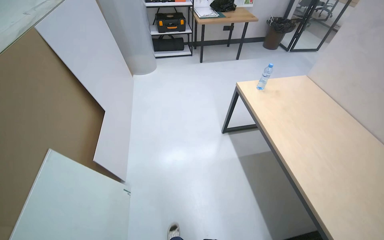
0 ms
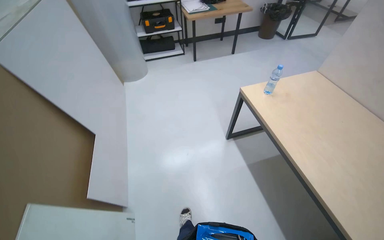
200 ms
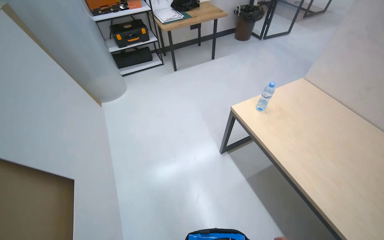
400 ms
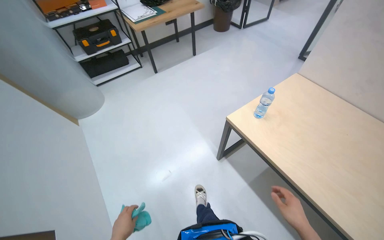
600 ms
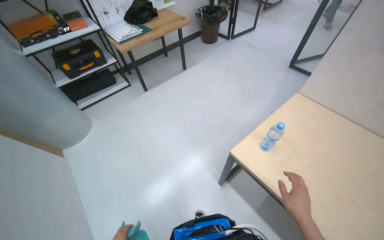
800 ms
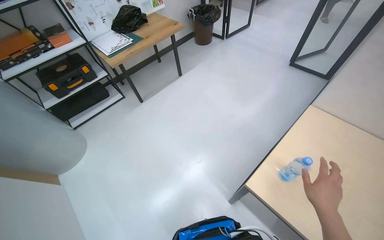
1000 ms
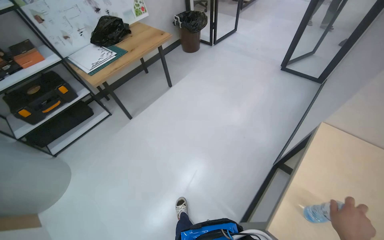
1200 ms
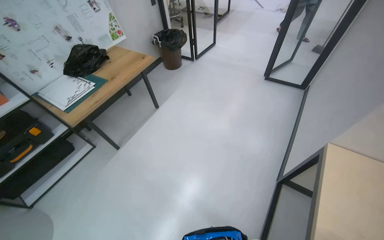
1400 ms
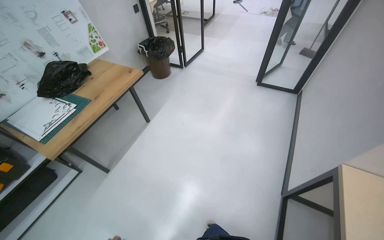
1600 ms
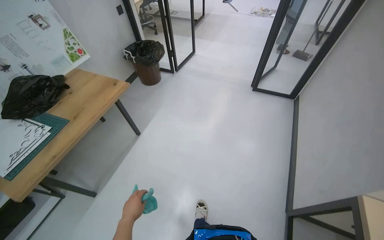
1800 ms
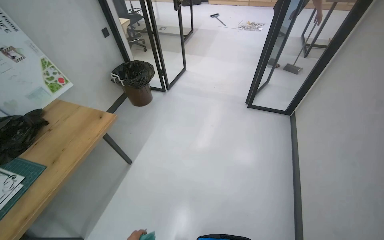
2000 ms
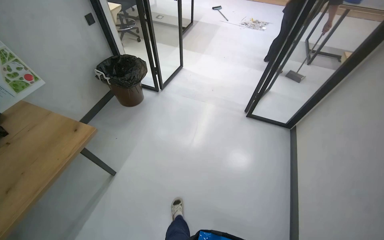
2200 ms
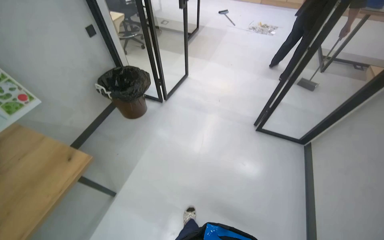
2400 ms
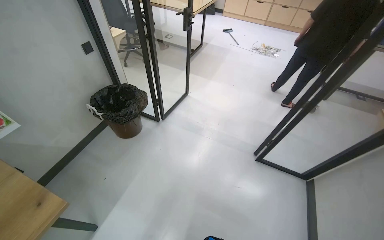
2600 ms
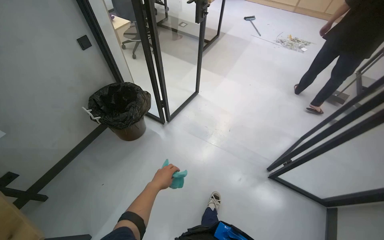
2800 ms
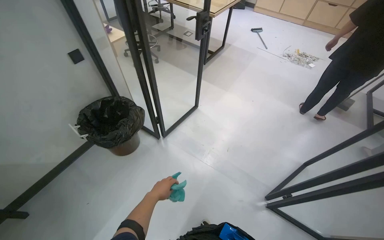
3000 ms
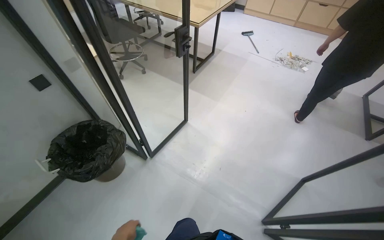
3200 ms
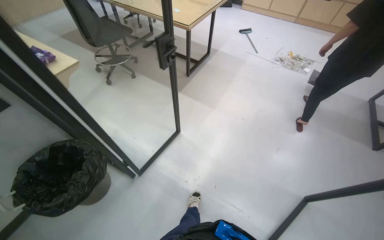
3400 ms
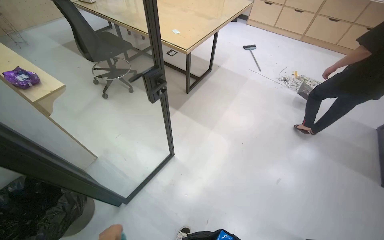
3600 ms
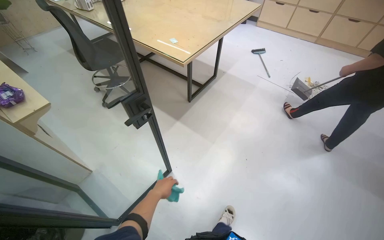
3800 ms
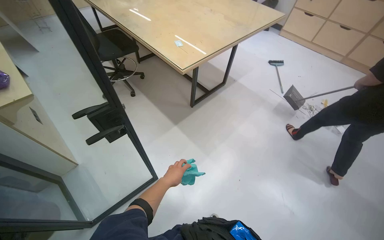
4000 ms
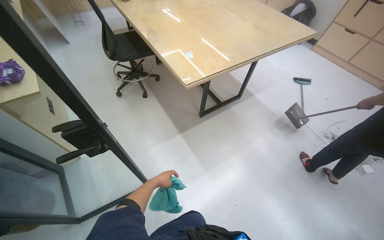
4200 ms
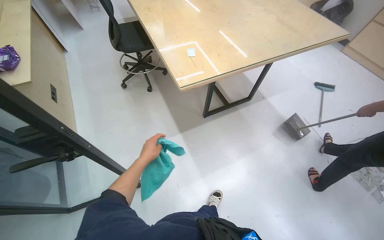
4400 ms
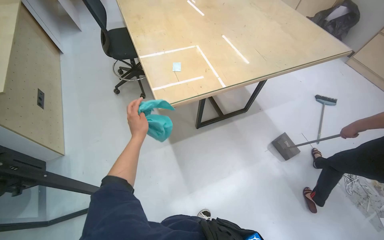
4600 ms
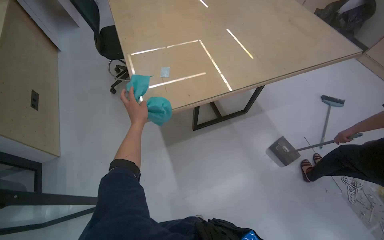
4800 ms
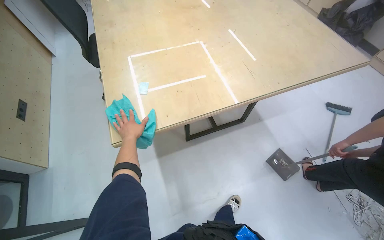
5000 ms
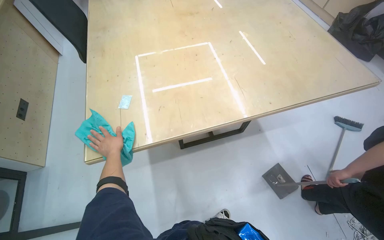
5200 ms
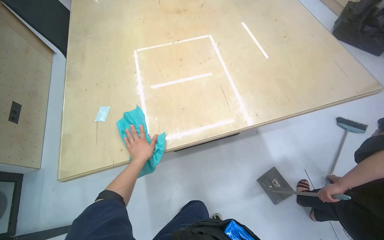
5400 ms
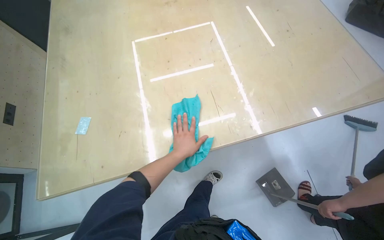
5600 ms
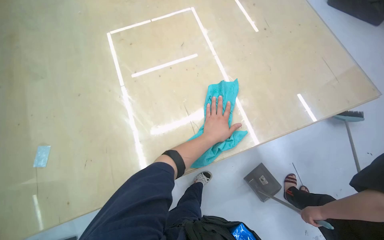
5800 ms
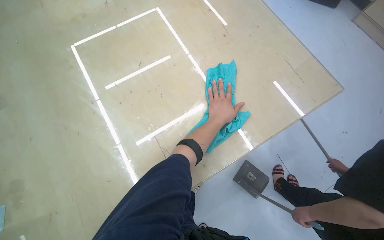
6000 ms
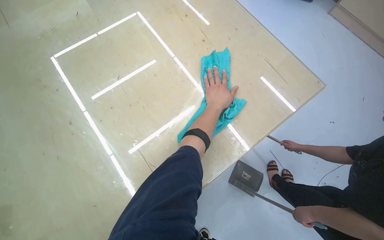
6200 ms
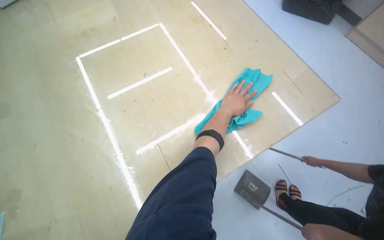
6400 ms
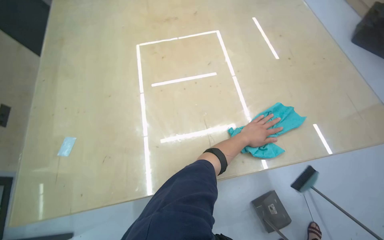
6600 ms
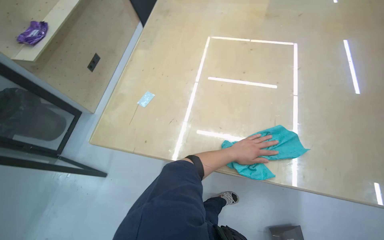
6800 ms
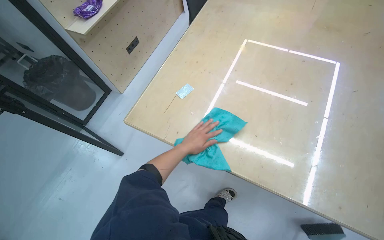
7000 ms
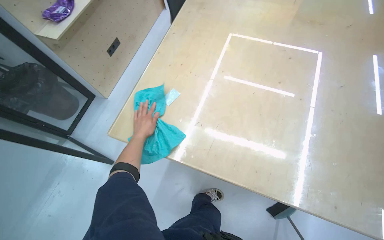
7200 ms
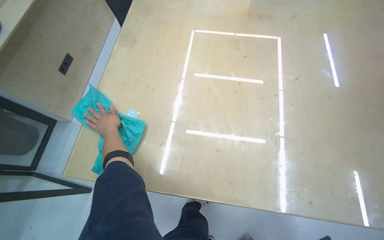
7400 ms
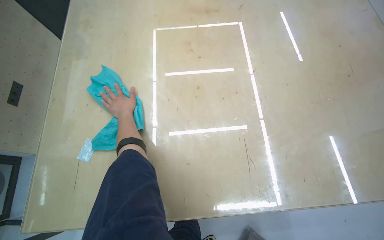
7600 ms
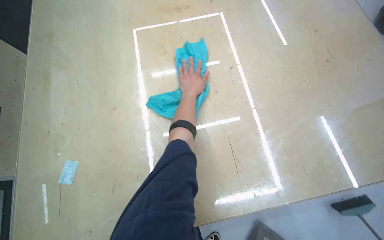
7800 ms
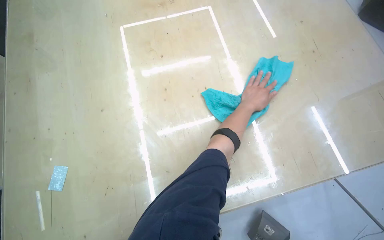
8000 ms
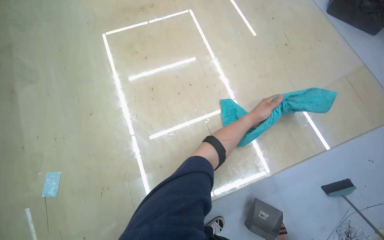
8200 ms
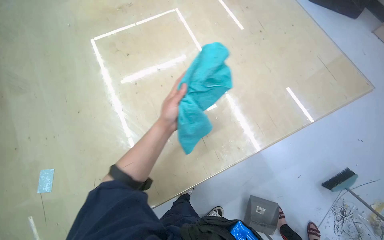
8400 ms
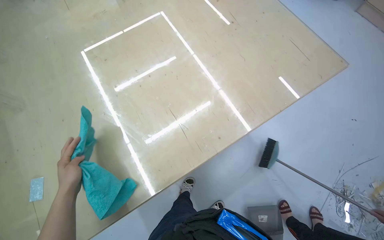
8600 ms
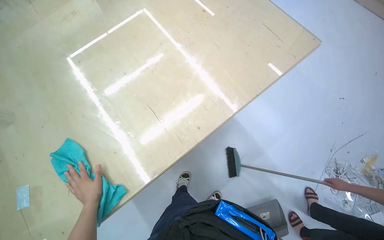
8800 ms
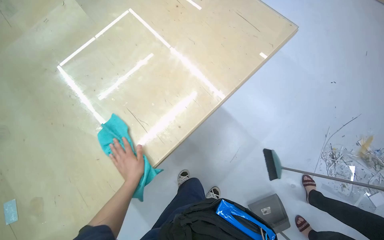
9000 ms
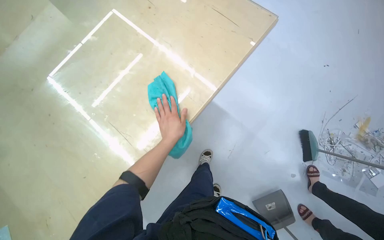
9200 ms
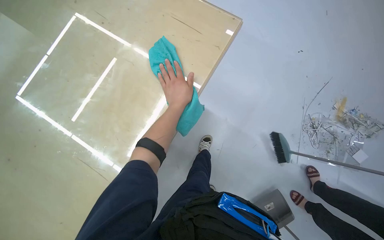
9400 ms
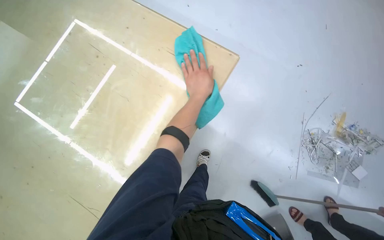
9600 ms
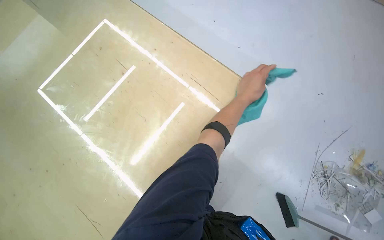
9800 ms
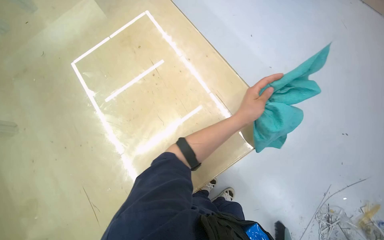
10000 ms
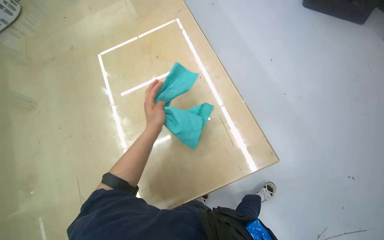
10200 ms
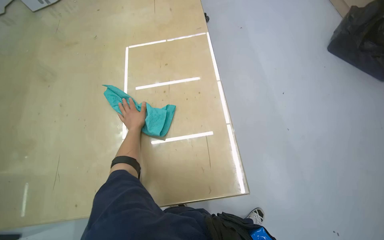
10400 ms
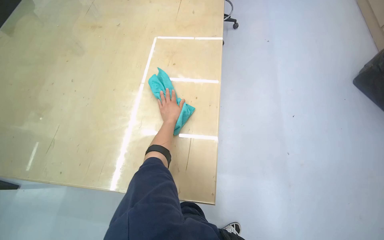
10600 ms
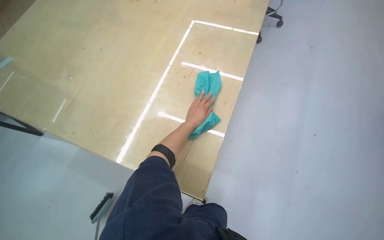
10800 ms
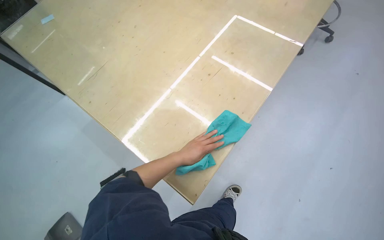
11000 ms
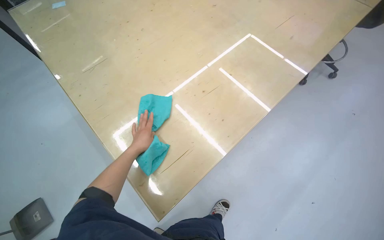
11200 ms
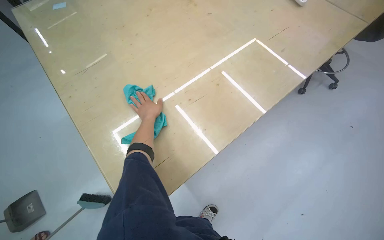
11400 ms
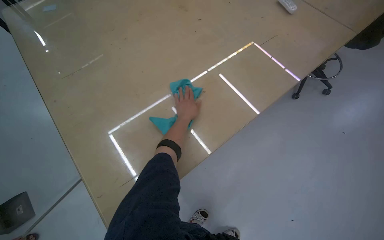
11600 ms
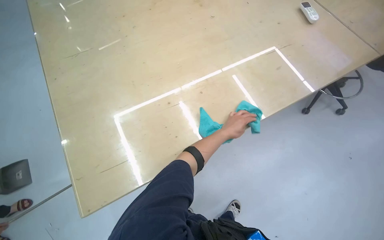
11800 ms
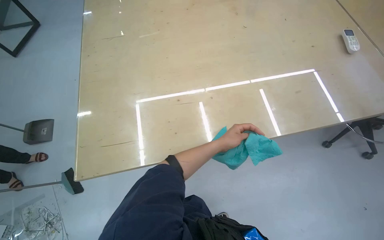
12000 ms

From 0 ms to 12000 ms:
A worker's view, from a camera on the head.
Job: wiping surfaces.
The whole recording: Wiping surfaces with a cloth. The worker wipes various surfaces on the desk, including a laptop, mouse, and the tabletop, using a cloth.
From 0 ms to 1600 ms: The camera is carried some 1.5 m. The wearer's head swings approximately 55 degrees to the right.
From 1600 ms to 3000 ms: The camera is carried about 1.5 m.
From 3000 ms to 4400 ms: The head travels some 1.5 m. The wearer's head swings about 30 degrees to the left.
From 4400 ms to 6000 ms: The camera travels some 1 m. The view tilts roughly 15 degrees downward.
From 9000 ms to 10400 ms: The left hand travels up the picture by approximately 30 cm.

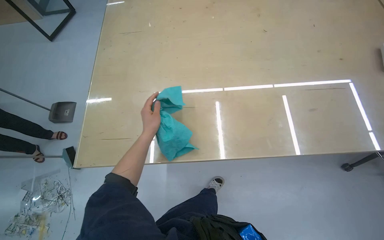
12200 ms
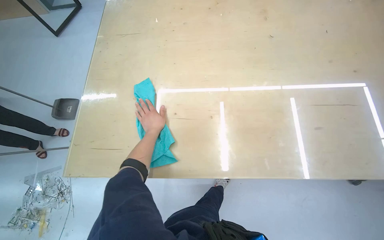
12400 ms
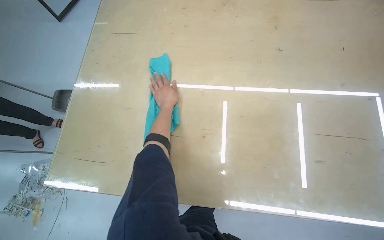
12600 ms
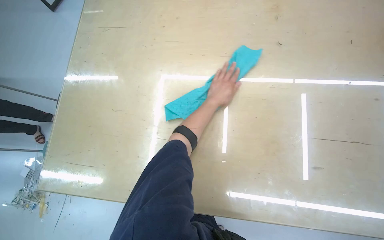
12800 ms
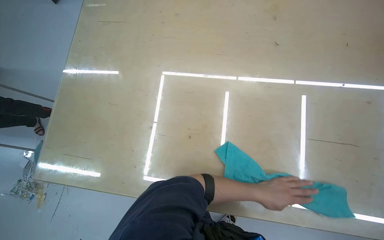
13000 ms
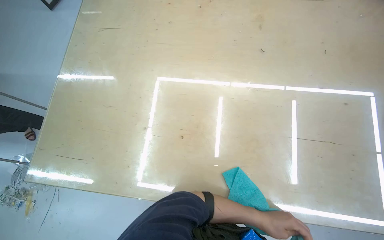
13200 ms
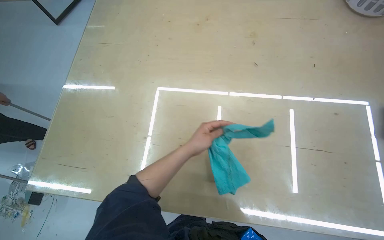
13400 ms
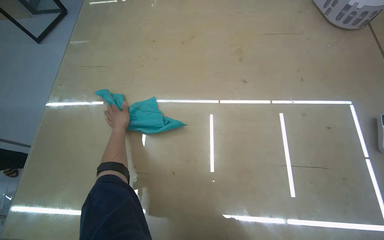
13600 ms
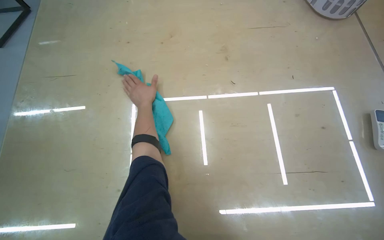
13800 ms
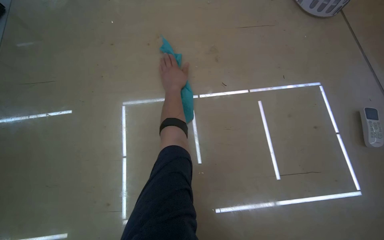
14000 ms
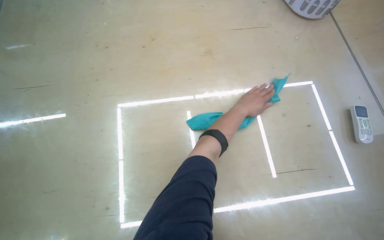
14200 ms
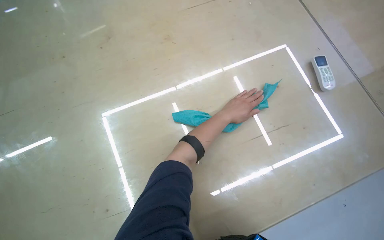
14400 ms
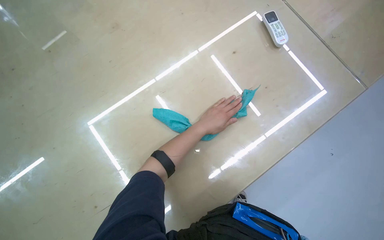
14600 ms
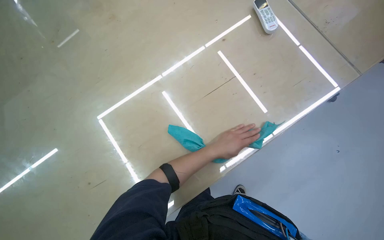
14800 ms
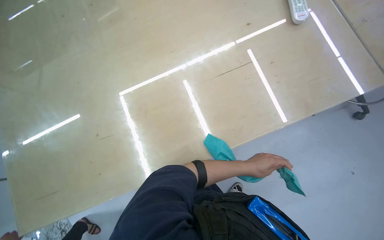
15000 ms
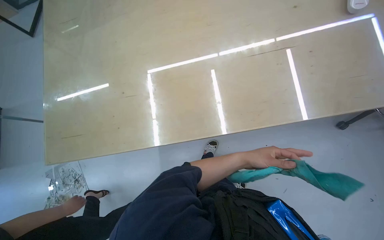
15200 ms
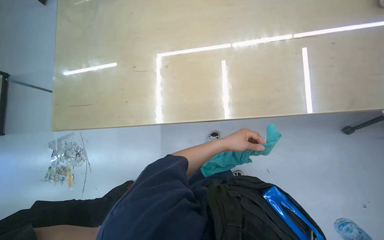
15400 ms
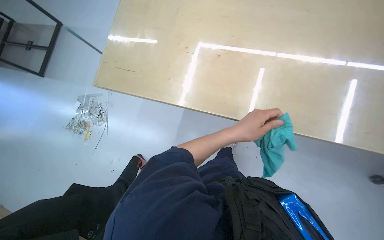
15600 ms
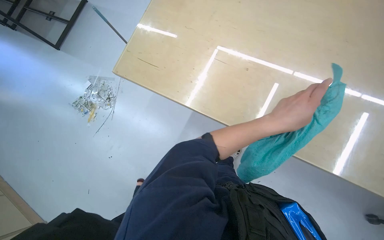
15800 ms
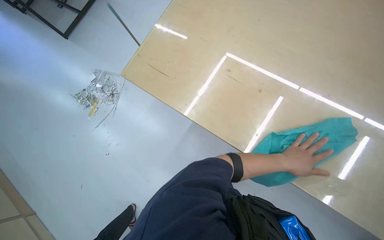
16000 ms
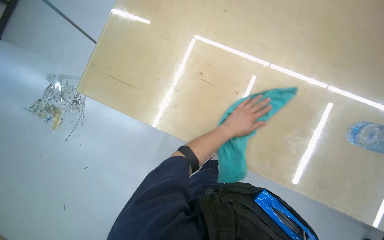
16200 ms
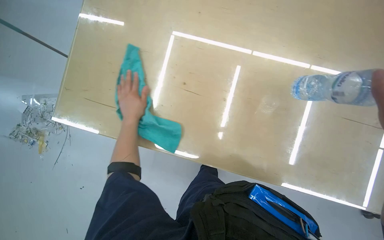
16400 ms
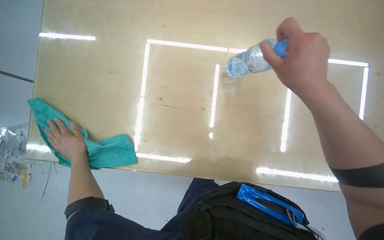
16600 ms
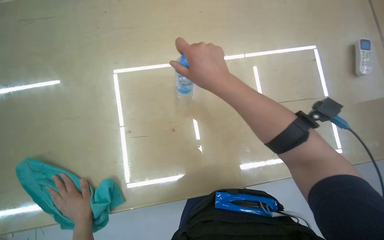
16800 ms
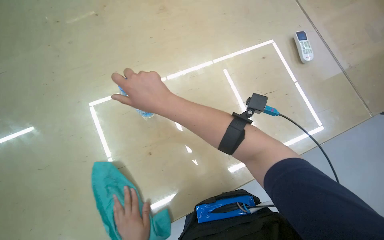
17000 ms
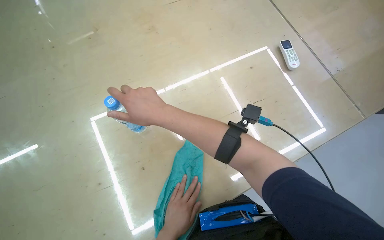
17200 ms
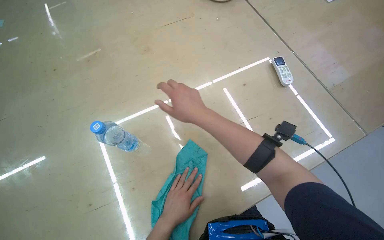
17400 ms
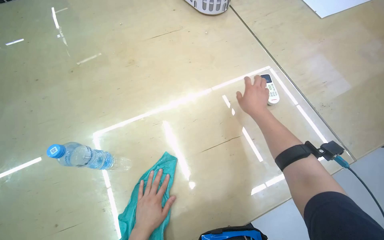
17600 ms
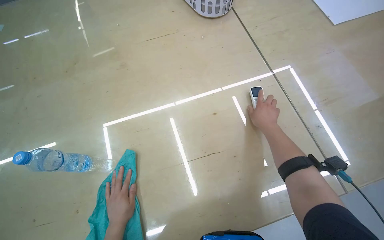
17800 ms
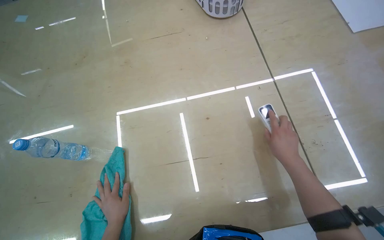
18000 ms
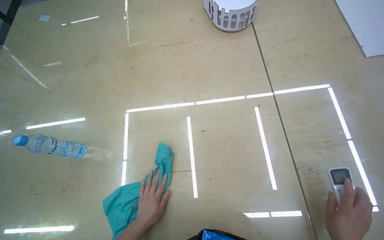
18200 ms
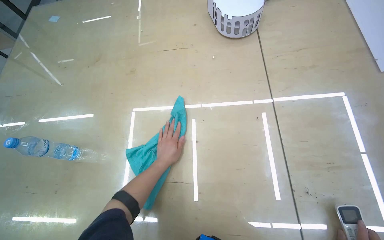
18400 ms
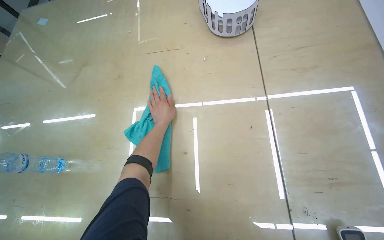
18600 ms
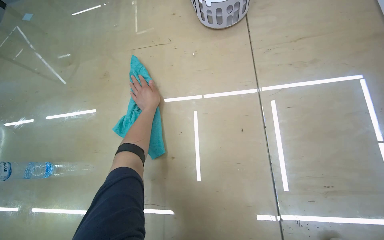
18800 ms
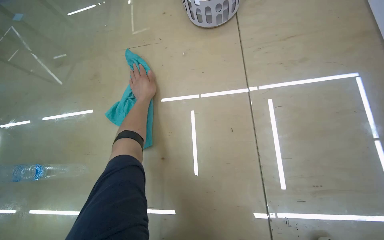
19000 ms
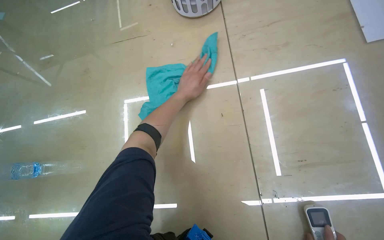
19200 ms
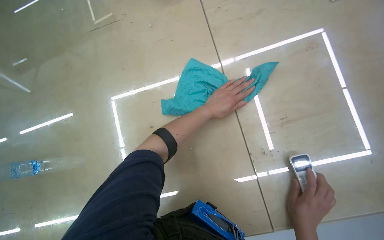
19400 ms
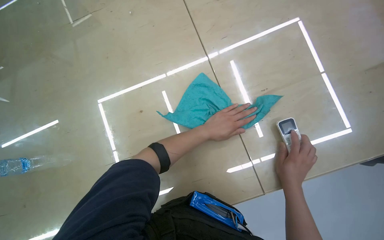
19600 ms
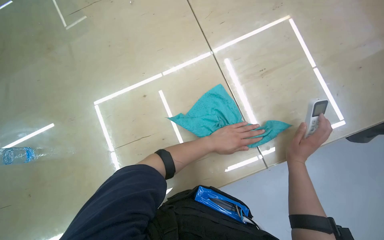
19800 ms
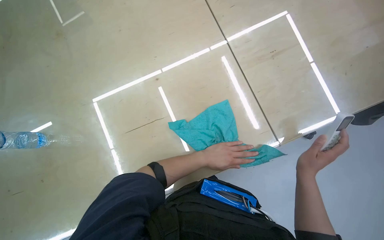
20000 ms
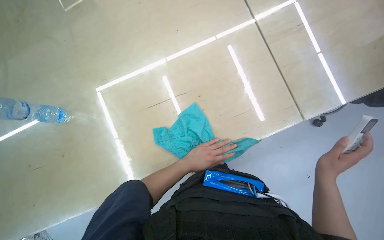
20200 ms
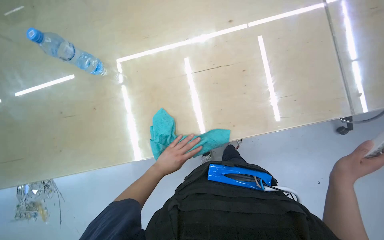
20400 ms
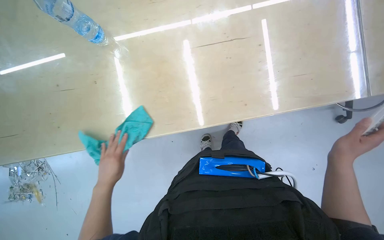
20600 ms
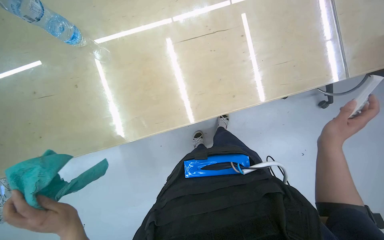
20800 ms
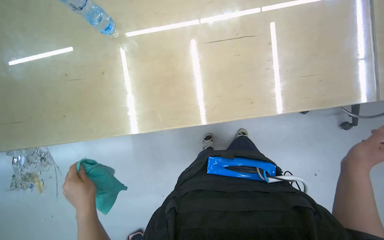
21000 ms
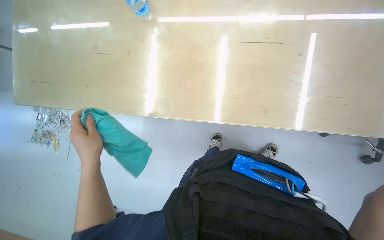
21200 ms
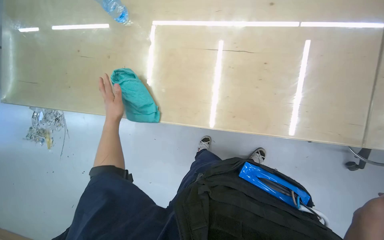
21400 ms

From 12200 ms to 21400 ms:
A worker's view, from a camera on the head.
Job: wiping surfaces.
The whole recording: Wiping surfaces with a cloth. The worker wipes various surfaces on the desk, including a laptop, mouse, and the tabletop, using a cloth.
From 13800 ms to 15200 ms: The left hand travels to the right and down the picture by about 40 cm.
From 18400 ms to 19800 ms: The left hand heads to the right, covering approximately 30 cm.
From 19800 ms to 21400 ms: The camera is aimed about 20 degrees further to the right. The left hand goes approximately 50 cm to the left.
